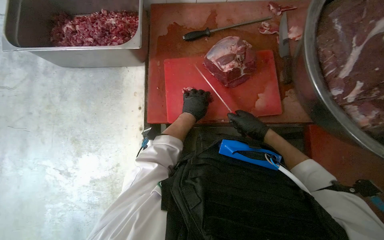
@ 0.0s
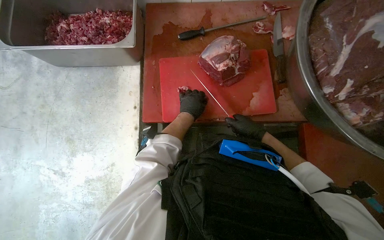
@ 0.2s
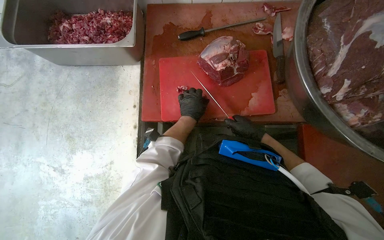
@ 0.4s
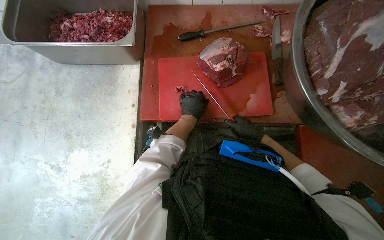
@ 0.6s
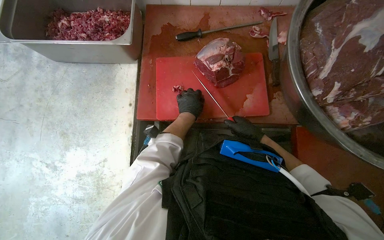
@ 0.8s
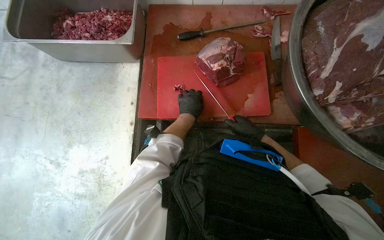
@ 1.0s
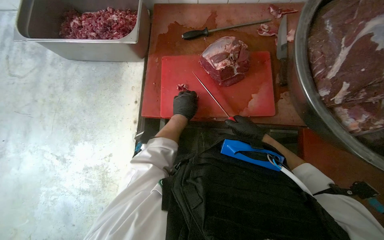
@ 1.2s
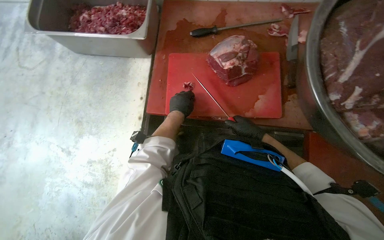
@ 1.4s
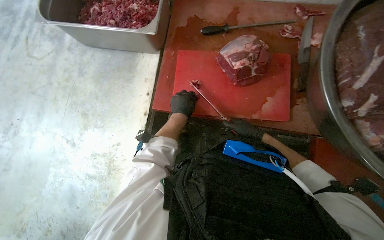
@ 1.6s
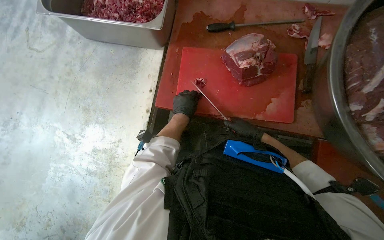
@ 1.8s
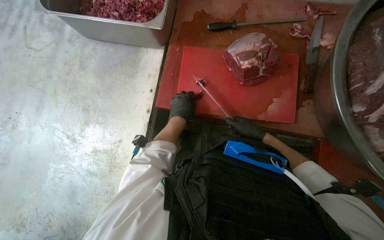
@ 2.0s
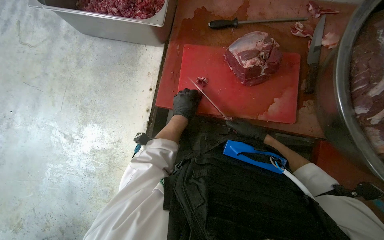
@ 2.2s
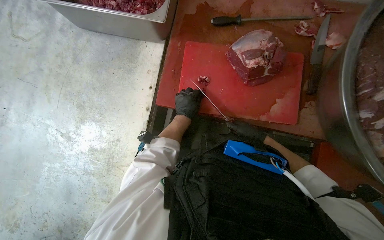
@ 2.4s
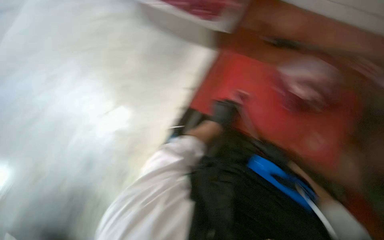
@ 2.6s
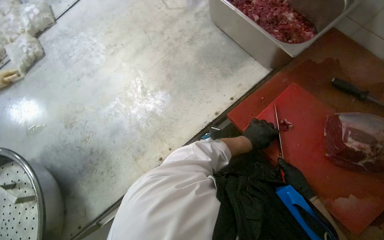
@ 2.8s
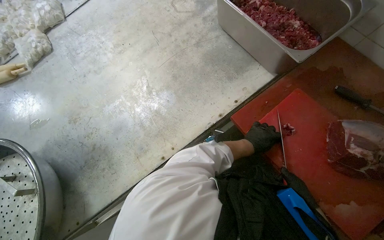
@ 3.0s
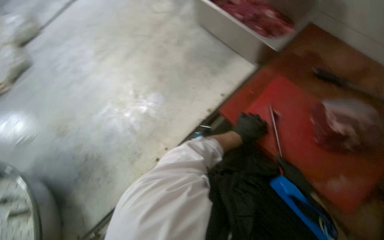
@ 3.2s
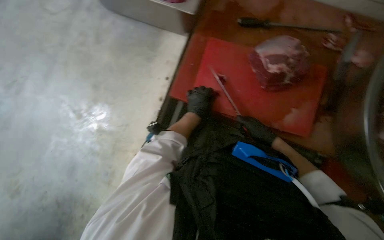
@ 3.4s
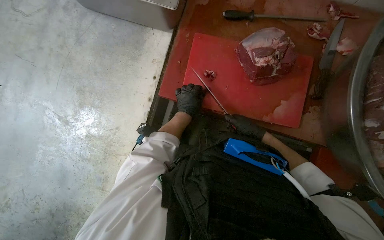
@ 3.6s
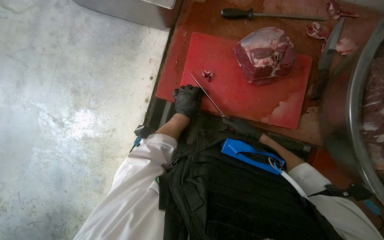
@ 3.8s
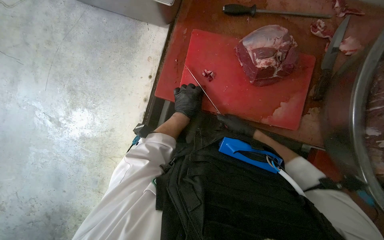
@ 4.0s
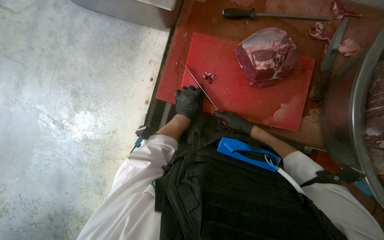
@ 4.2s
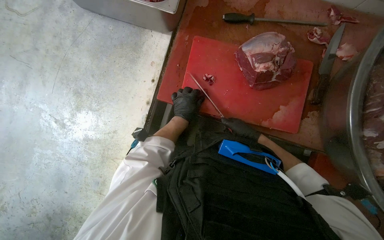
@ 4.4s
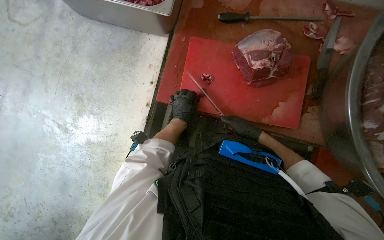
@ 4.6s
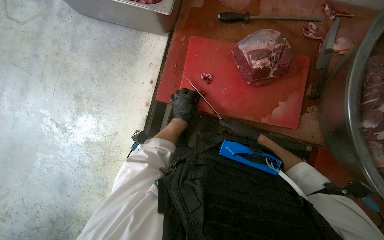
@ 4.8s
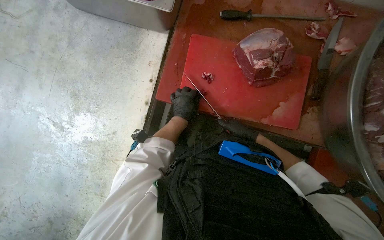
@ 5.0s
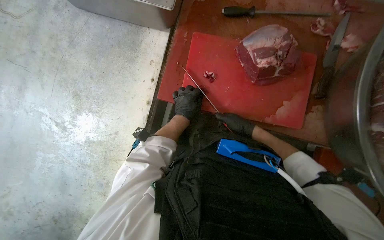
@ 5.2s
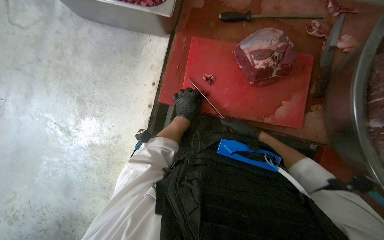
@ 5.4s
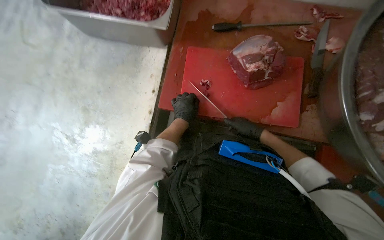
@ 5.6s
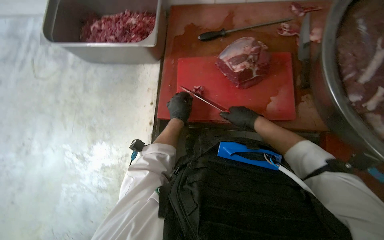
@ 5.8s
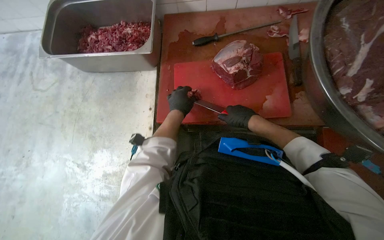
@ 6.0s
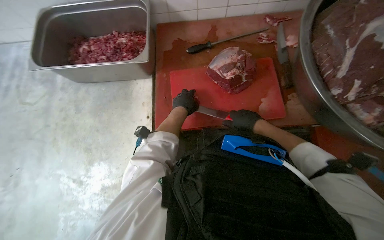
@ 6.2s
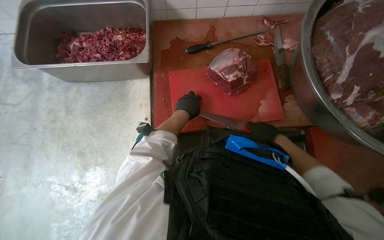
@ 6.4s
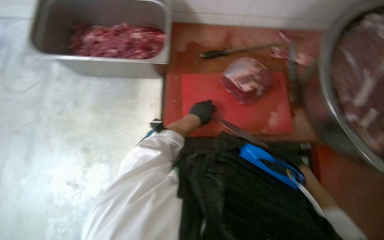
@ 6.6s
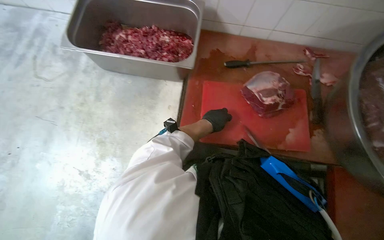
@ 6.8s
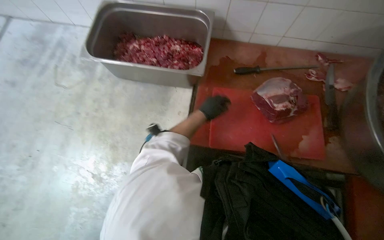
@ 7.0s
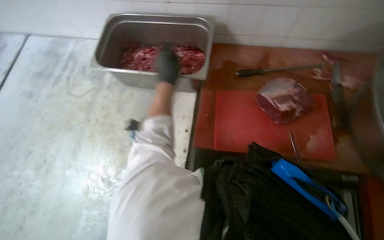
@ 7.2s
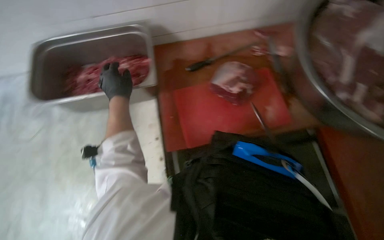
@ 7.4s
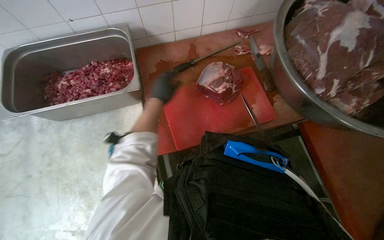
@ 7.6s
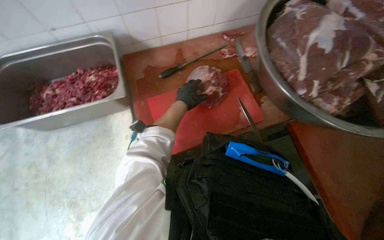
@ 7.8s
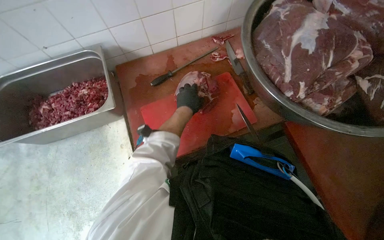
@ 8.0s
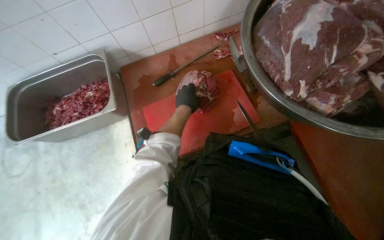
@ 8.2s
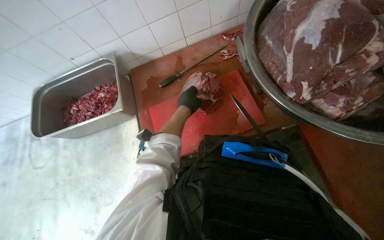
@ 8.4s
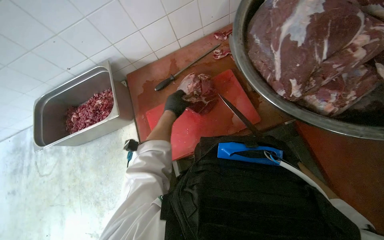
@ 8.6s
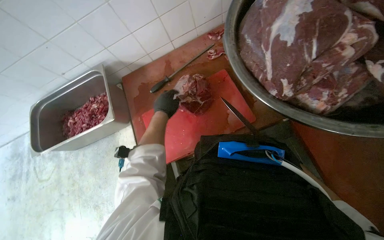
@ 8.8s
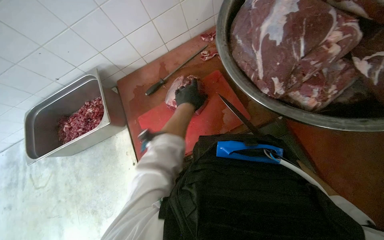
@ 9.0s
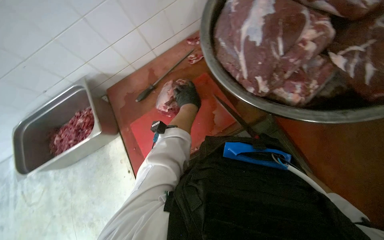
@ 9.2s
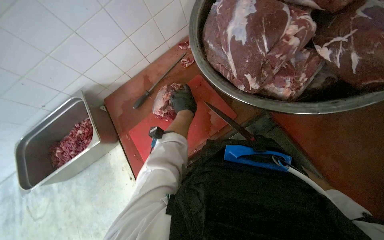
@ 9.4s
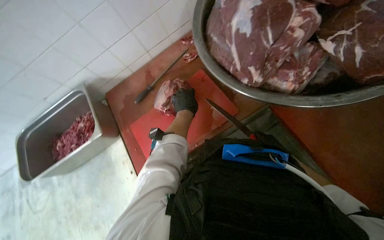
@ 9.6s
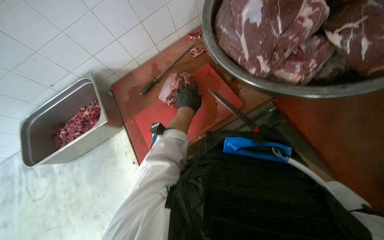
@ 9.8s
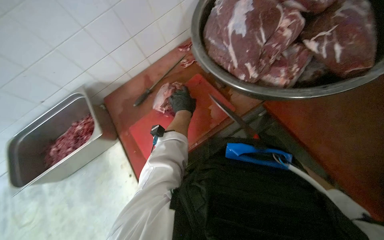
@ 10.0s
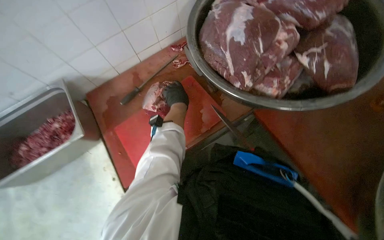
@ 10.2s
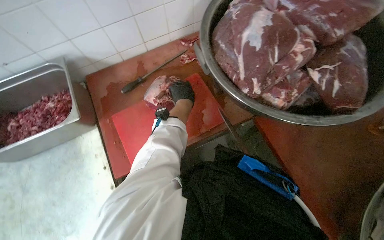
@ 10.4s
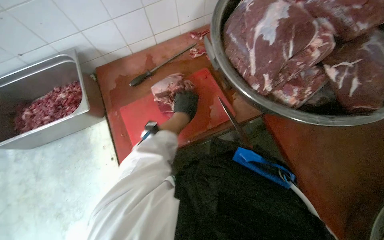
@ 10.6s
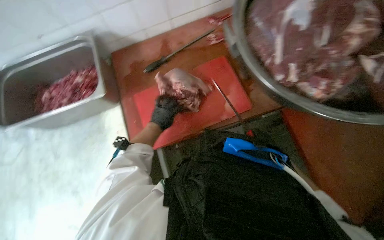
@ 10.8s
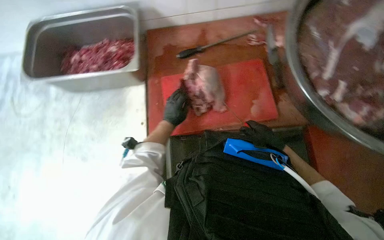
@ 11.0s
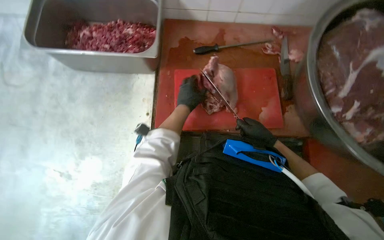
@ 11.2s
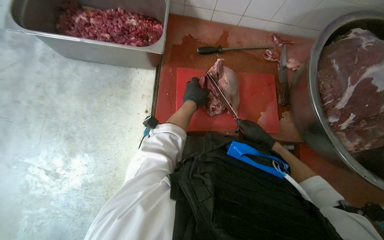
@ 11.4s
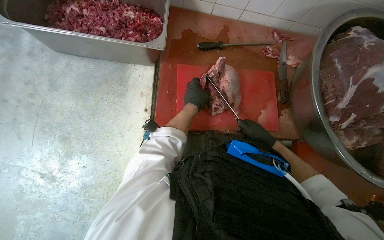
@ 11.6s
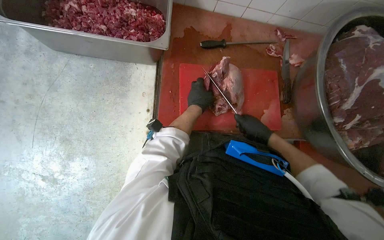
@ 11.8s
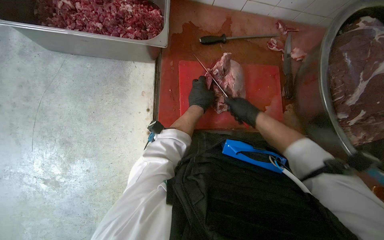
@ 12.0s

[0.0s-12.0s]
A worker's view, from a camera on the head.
Job: preparing food.
The whole recording: Cutting meat on board. The worker cuts pieces of meat on a red cutting board with a knife.
0.0s to 1.6s: The hands work in one place, with small movements.
1.6s to 3.0s: The left hand is displaced to the right and down the picture by some 20 cm.
3.0s to 4.4s: The wearer looks about 40 degrees further to the right.
6.0s to 7.6s: The wearer looks about 20 degrees further to the right. The left hand reaches approximately 20 cm to the left, then returns.
7.6s to 9.0s: The left hand goes roughly 30 cm to the right.
10.4s to 12.0s: The view tilts roughly 15 degrees downward. The scene rotates clockwise by about 30 degrees.

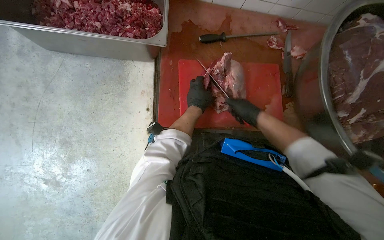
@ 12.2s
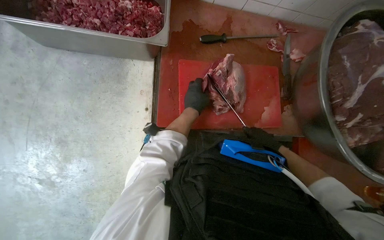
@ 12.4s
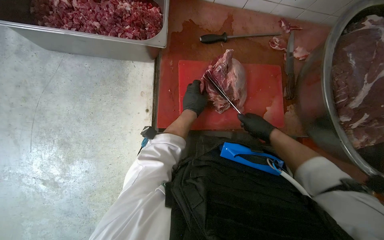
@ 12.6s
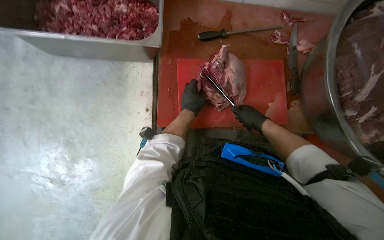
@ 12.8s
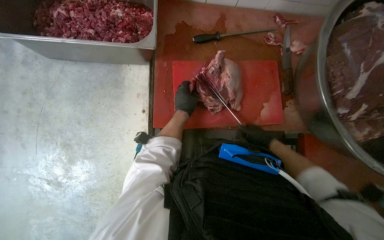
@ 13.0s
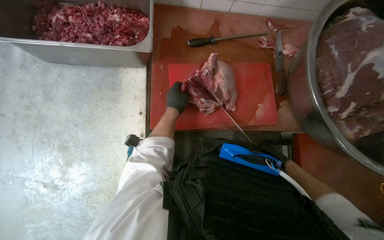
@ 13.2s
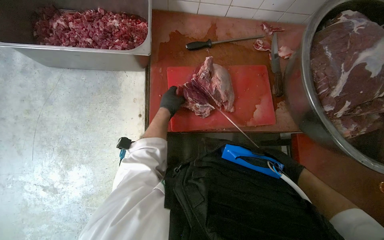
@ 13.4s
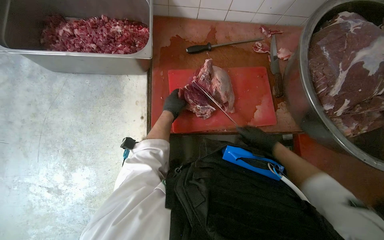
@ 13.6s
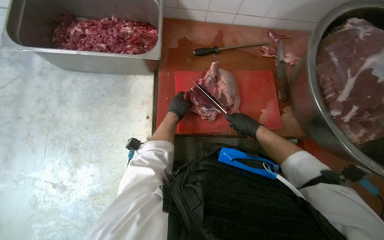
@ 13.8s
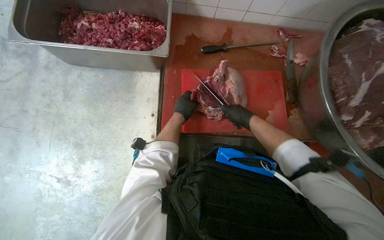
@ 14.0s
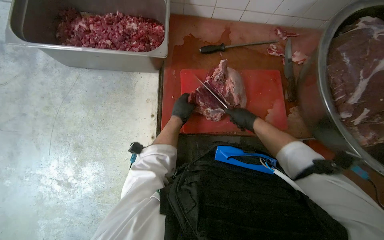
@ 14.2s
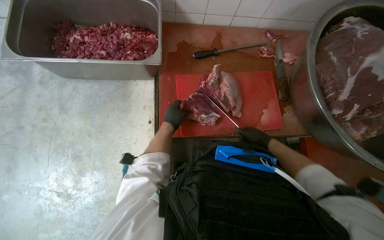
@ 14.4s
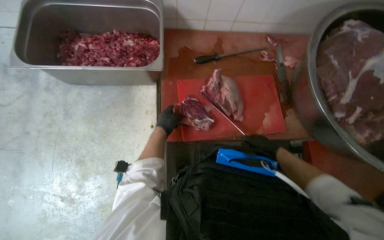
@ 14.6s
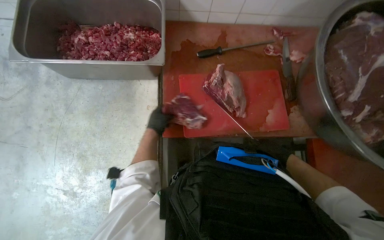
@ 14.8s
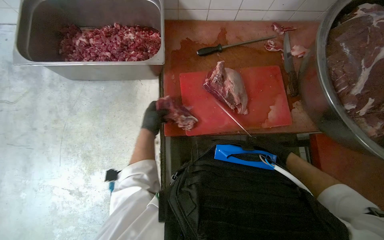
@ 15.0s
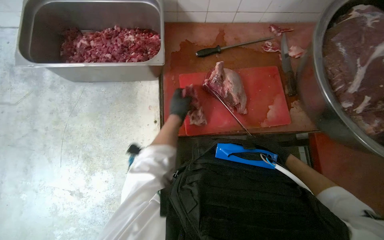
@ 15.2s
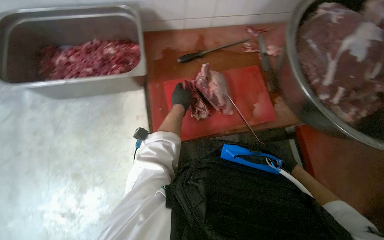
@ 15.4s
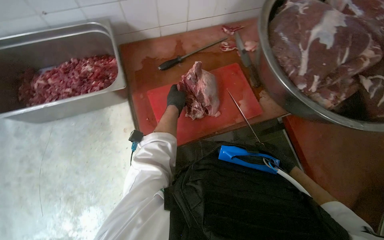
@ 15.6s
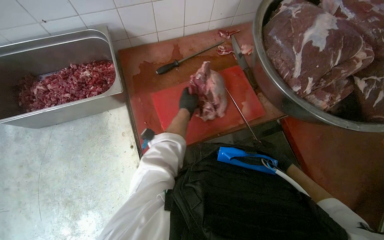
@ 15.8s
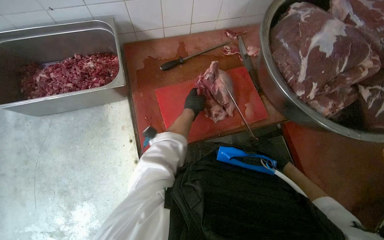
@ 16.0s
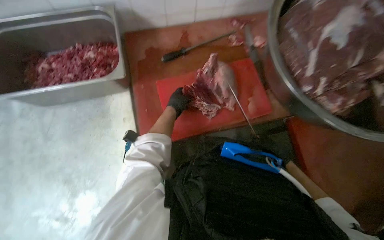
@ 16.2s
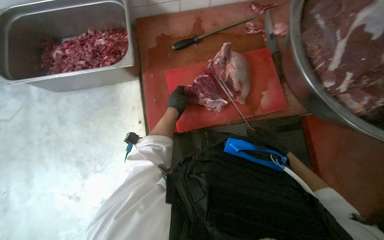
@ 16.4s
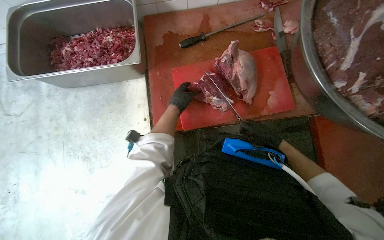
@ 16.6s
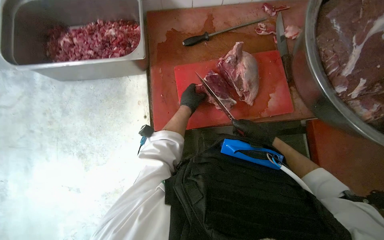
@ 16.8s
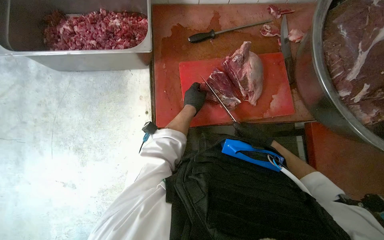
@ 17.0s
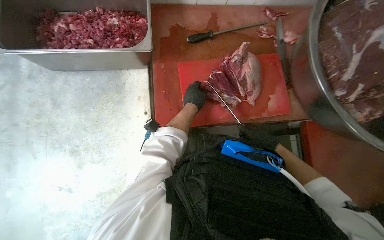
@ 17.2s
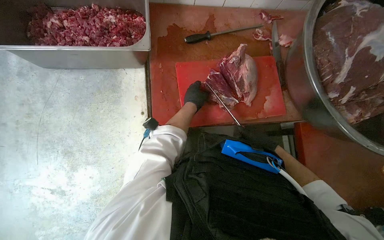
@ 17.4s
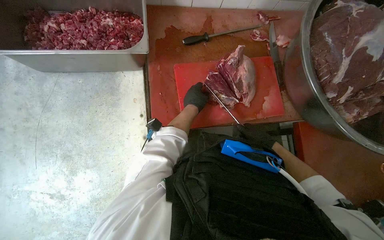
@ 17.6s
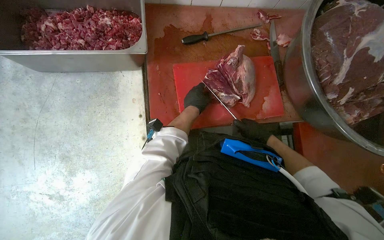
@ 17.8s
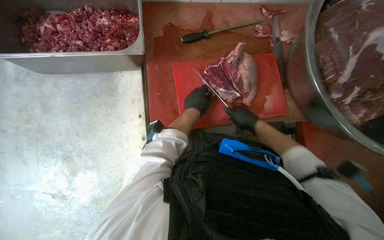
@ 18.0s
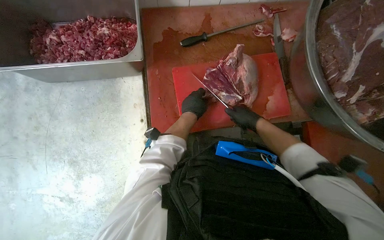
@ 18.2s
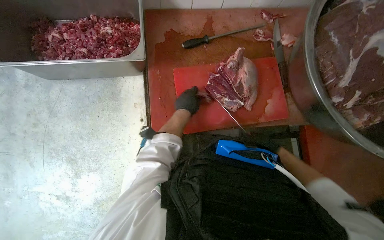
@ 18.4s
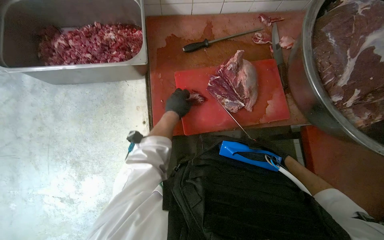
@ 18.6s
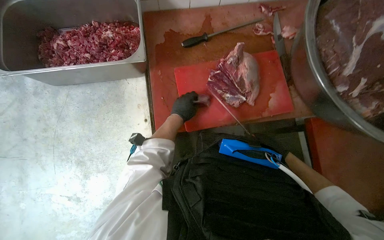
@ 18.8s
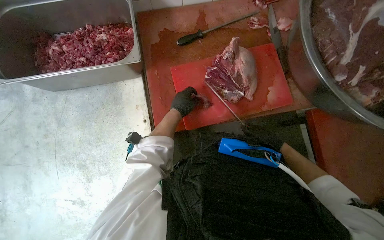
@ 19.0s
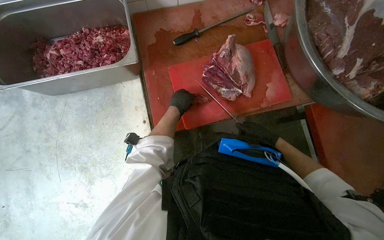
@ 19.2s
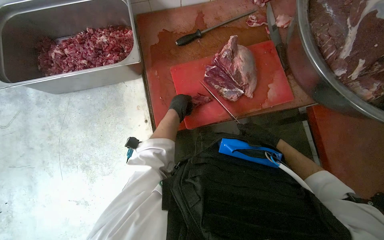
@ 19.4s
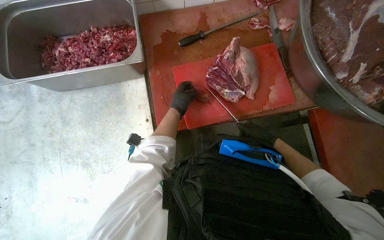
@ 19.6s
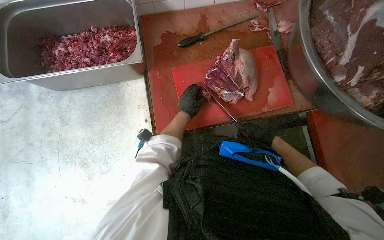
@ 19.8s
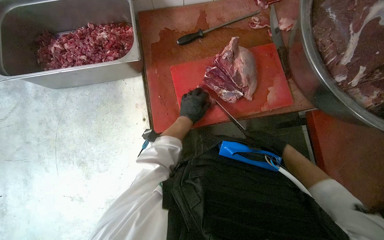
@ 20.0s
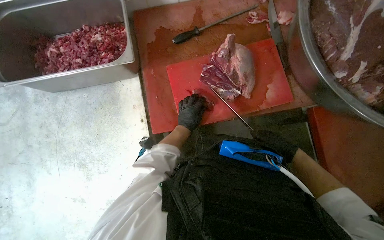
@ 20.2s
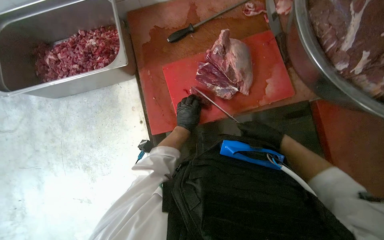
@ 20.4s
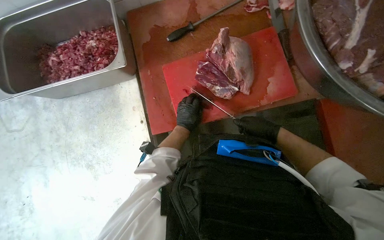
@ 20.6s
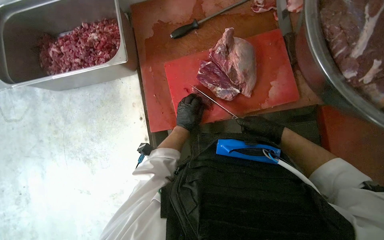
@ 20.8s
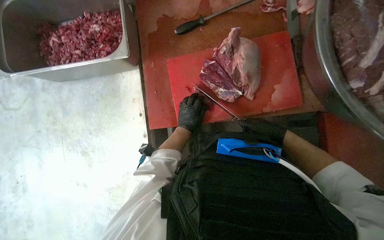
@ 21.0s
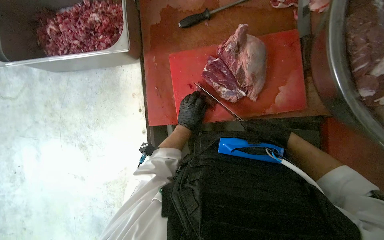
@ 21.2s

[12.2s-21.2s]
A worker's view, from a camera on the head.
Job: preparing food.
The whole recording: Cutting meat on board. The worker cuts pieces of meat on a red cutting board with a knife.
12.2s to 13.8s: The right hand goes down the picture and returns, approximately 20 cm each way.
13.8s to 15.2s: The right hand heads down the picture and to the right, covering some 20 cm. The left hand moves some 15 cm to the left and comes back.
16.6s to 18.2s: The right hand heads up the picture, covering some 10 cm.
18.2s to 19.8s: The right hand goes approximately 10 cm down the picture.
19.8s to 21.2s: The hands work in one place, with small movements.
